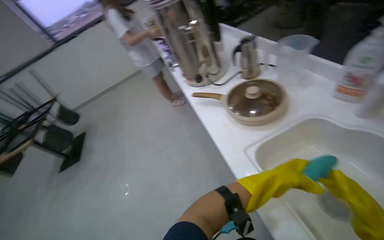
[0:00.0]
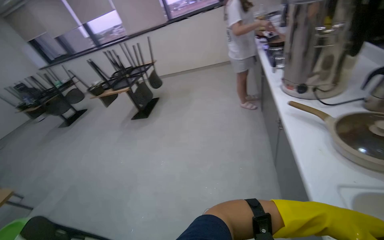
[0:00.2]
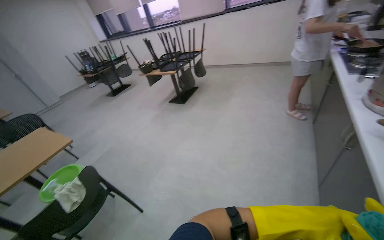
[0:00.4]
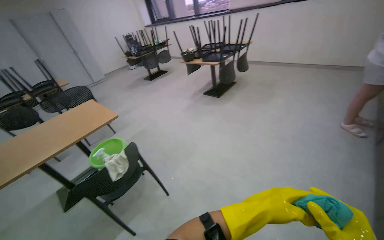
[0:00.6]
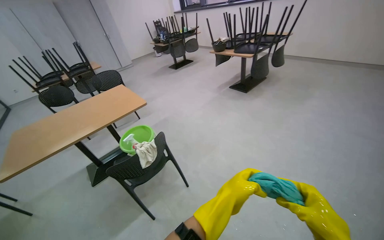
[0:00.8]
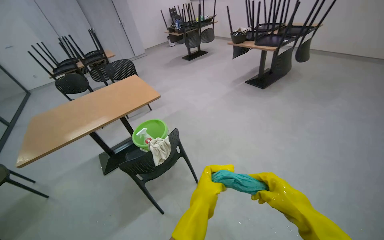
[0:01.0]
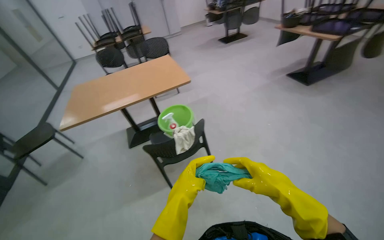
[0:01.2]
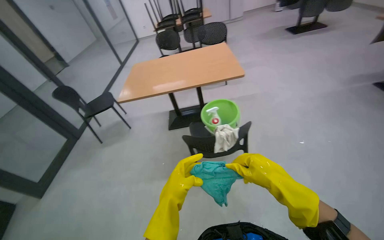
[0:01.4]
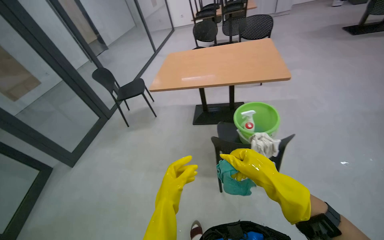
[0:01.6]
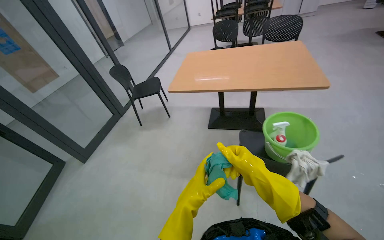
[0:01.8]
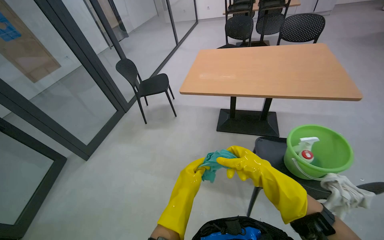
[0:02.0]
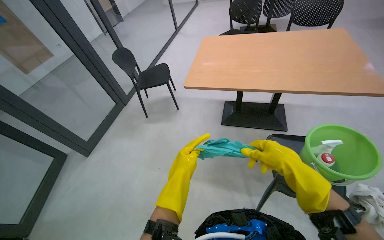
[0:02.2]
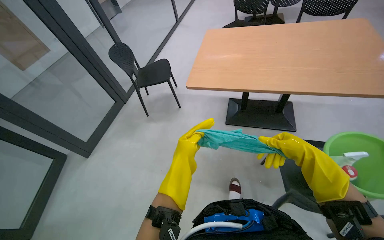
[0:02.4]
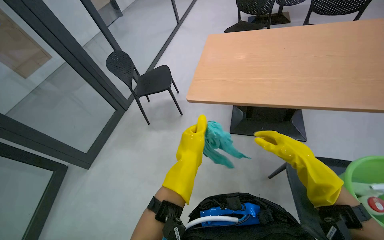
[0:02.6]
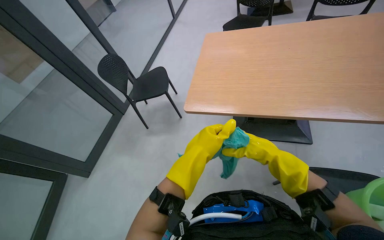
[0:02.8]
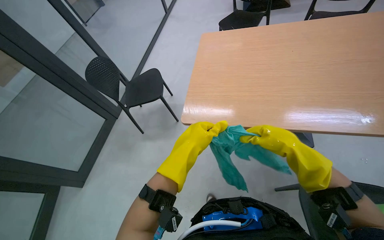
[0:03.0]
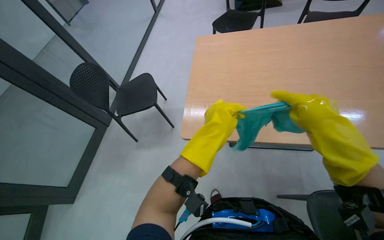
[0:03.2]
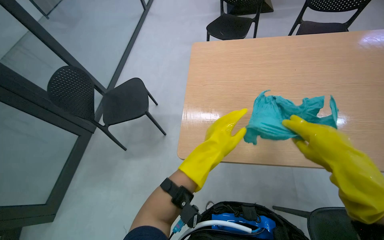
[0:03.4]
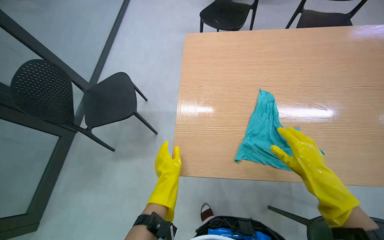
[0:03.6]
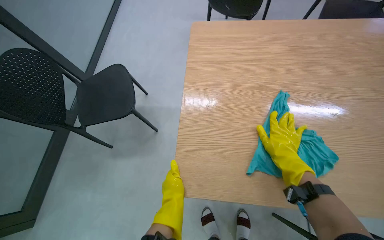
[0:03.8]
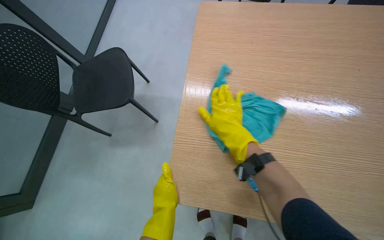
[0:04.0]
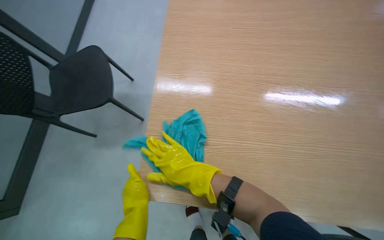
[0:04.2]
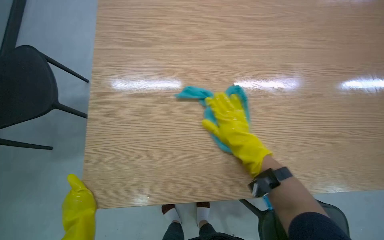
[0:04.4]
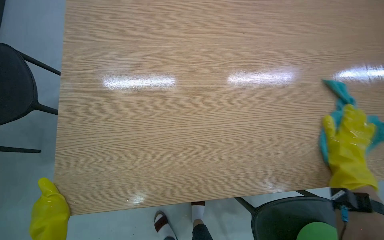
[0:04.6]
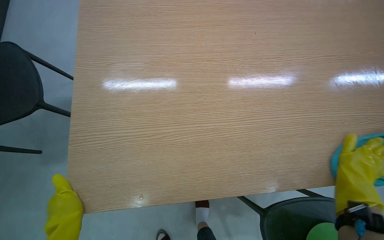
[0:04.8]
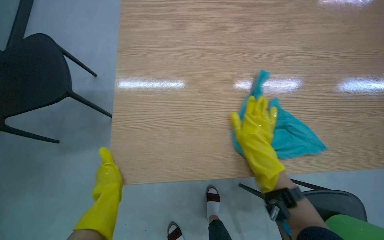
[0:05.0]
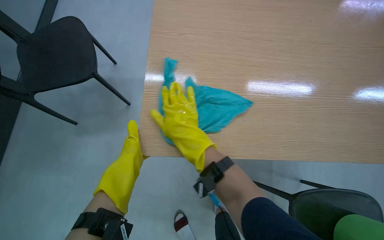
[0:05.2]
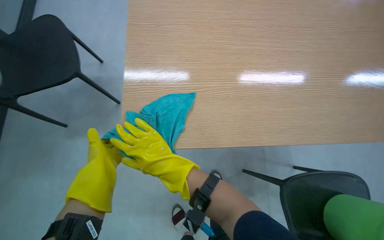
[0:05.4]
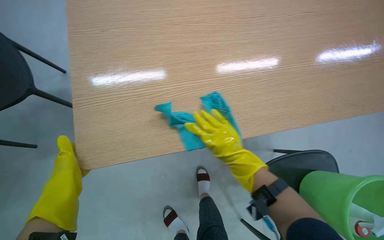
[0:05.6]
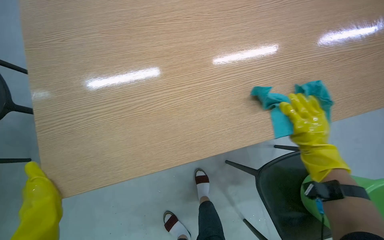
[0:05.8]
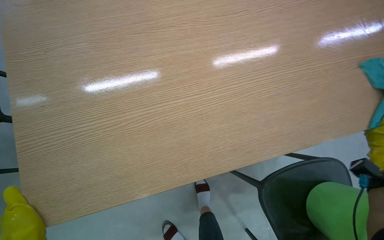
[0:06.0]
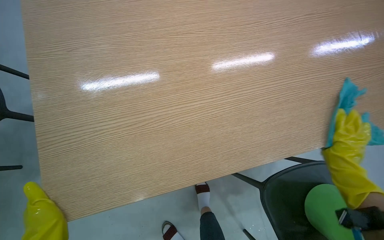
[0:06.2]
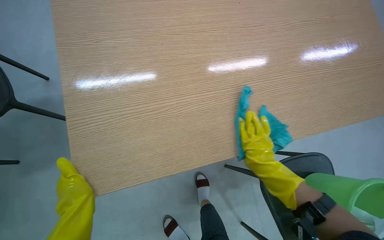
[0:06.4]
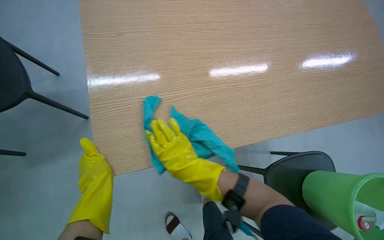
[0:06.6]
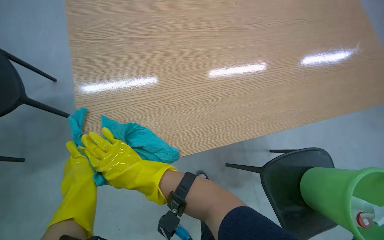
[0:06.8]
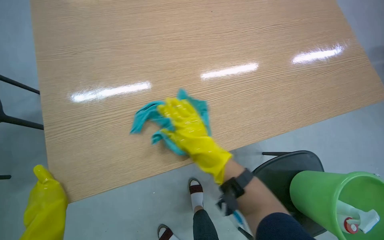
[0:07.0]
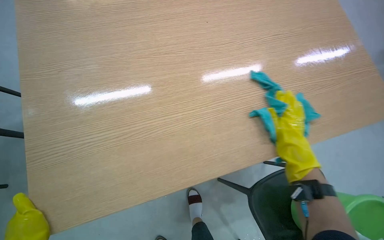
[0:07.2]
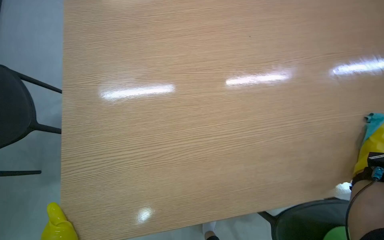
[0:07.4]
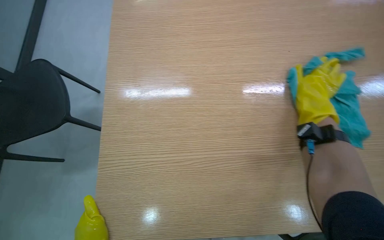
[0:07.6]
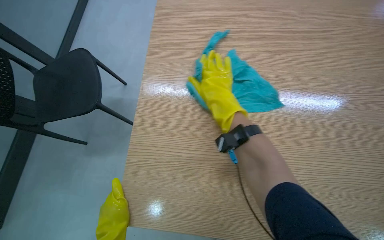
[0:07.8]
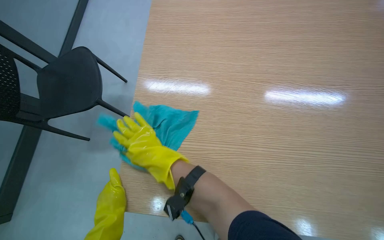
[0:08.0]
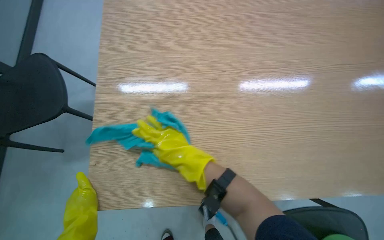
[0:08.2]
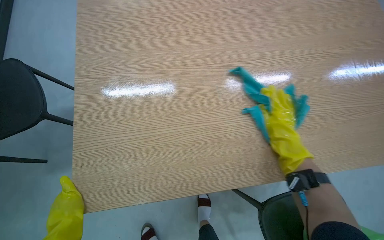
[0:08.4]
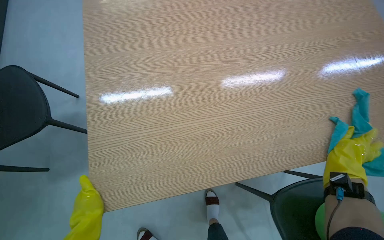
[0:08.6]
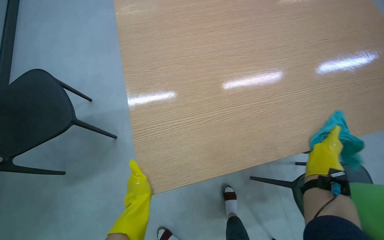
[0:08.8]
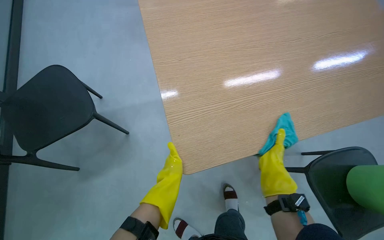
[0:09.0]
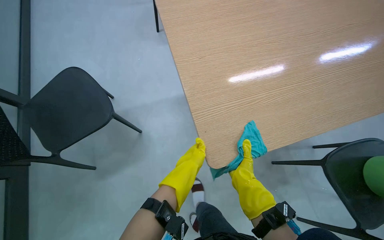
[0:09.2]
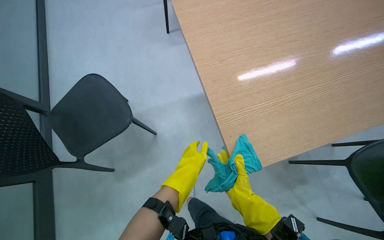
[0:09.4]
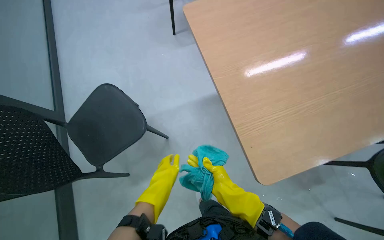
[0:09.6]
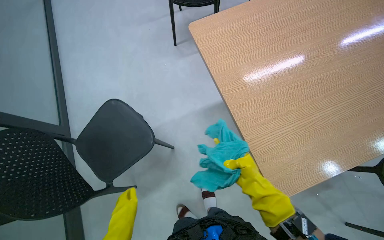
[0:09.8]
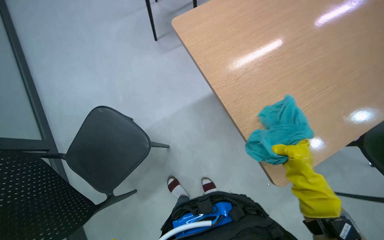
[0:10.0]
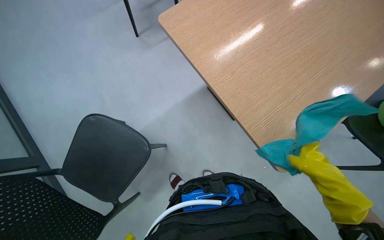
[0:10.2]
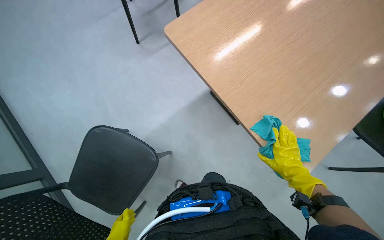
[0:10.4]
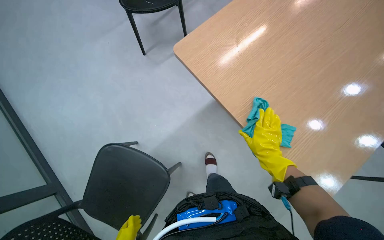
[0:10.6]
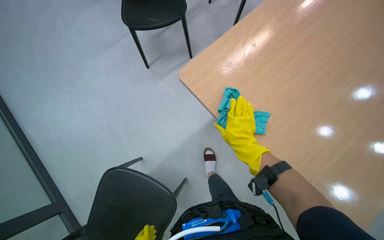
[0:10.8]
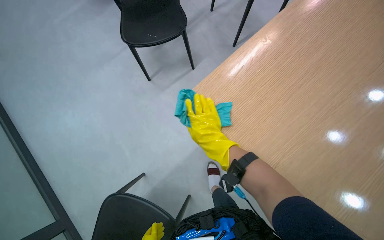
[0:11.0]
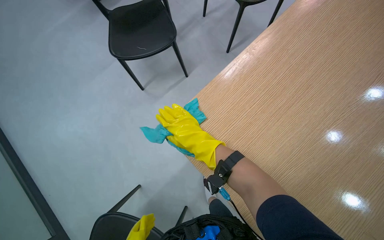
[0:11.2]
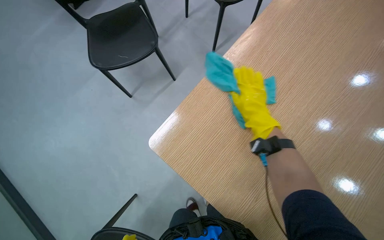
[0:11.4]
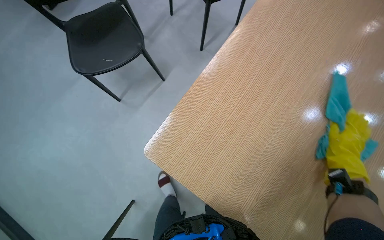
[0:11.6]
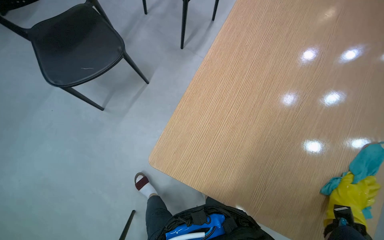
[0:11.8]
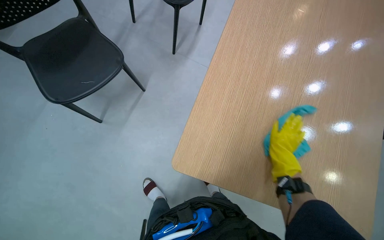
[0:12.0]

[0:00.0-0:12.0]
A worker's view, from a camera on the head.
Job: wiping surfaces.
The whole recording: Cleaning wooden table. The worker wipes the wooden table surface with a blue cleaning cloth.
0:00.0 to 0:01.6: The camera travels some 90 cm. The head rotates some 120 degrees to the left. The wearer looks some 25 degrees further downward.
0:01.6 to 0:03.0: The camera is carried roughly 80 cm. The view tips downward by about 15 degrees.
0:03.0 to 0:04.4: The wearer moves approximately 50 cm. The camera is aimed roughly 15 degrees further to the right. The wearer looks approximately 15 degrees further downward.
0:04.4 to 0:06.0: The right hand swings left and right, roughly 50 cm each way, with 2 reversals.
0:09.0 to 0:10.4: The scene turns some 25 degrees counterclockwise in the picture. The right hand goes left and right, approximately 30 cm each way, reversing 2 times.
0:10.4 to 0:12.0: The wearer looks some 35 degrees further to the right.

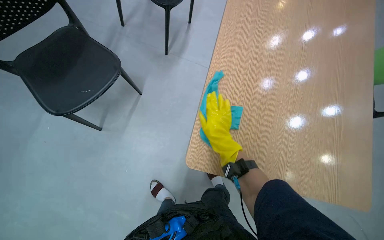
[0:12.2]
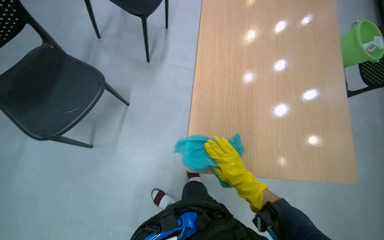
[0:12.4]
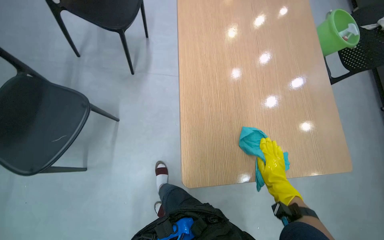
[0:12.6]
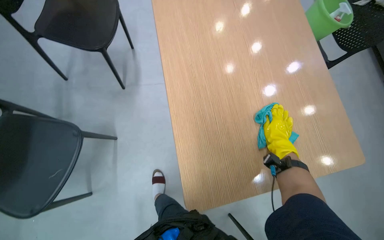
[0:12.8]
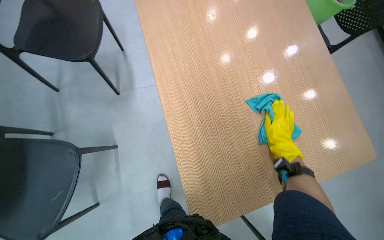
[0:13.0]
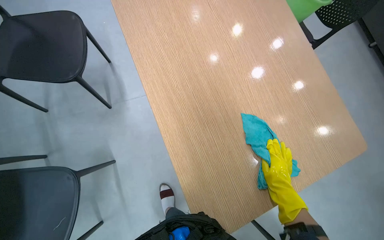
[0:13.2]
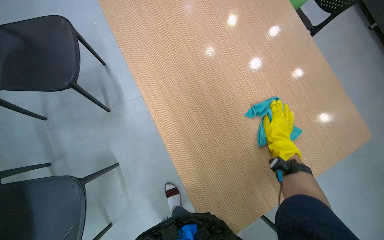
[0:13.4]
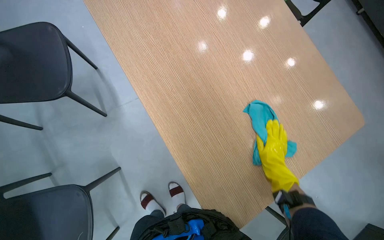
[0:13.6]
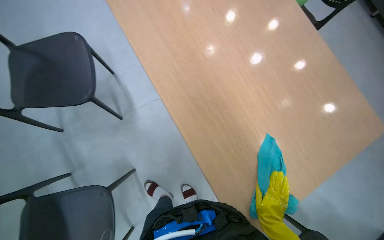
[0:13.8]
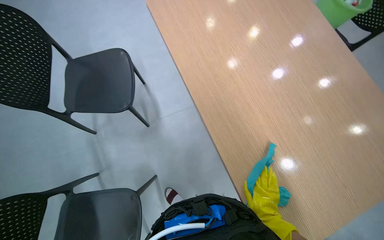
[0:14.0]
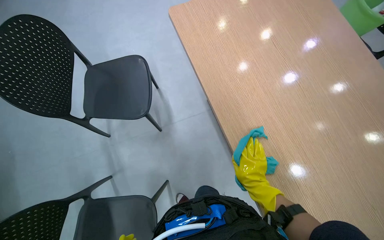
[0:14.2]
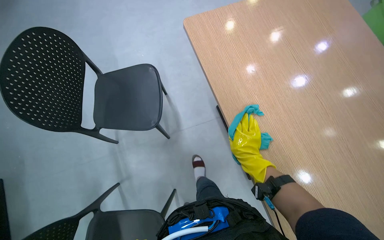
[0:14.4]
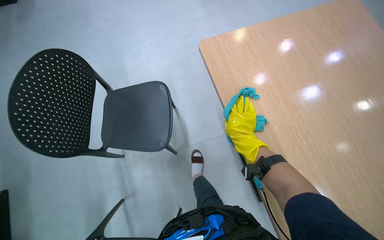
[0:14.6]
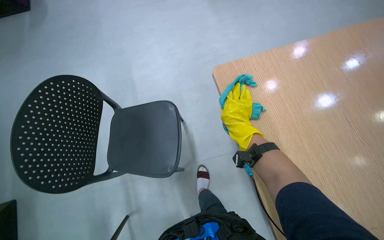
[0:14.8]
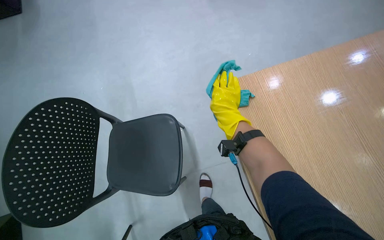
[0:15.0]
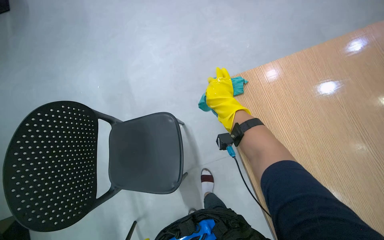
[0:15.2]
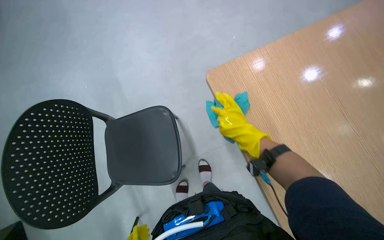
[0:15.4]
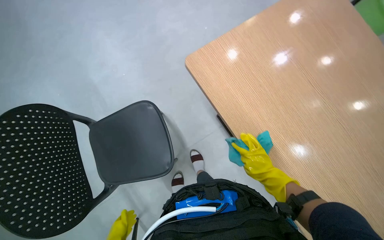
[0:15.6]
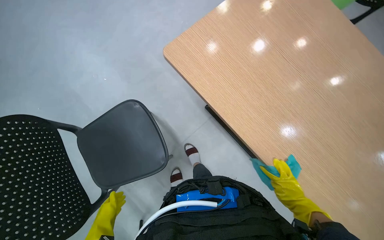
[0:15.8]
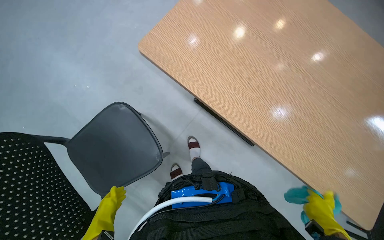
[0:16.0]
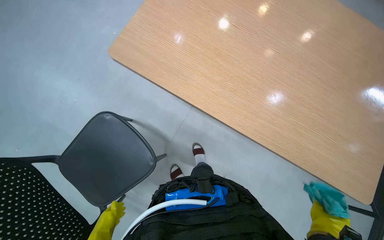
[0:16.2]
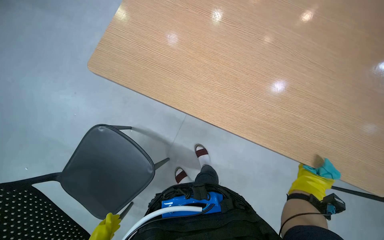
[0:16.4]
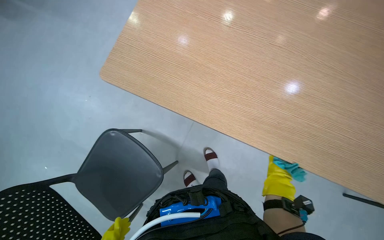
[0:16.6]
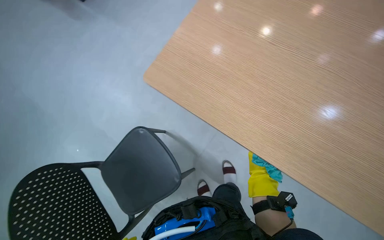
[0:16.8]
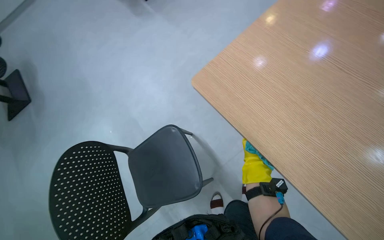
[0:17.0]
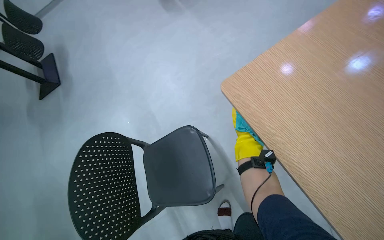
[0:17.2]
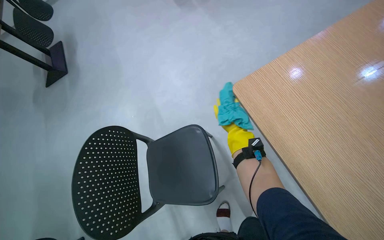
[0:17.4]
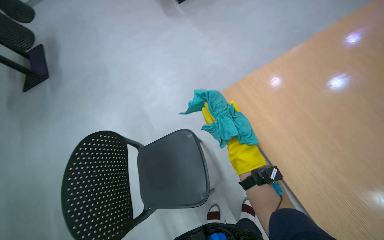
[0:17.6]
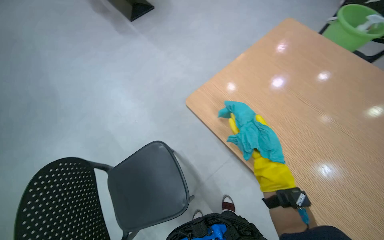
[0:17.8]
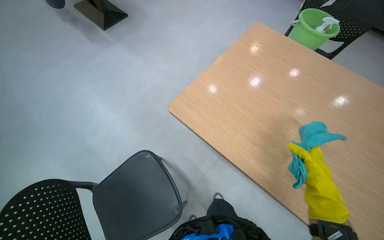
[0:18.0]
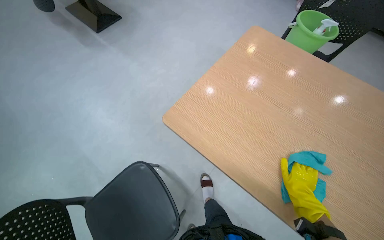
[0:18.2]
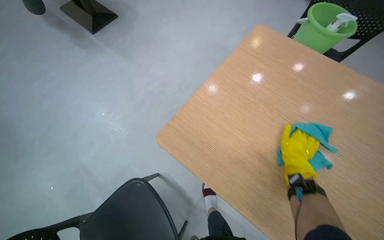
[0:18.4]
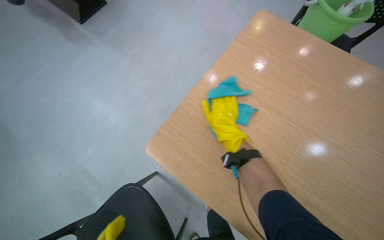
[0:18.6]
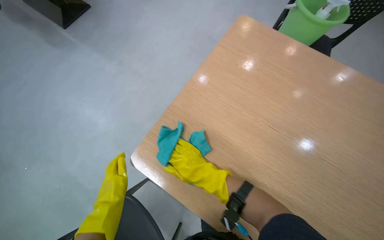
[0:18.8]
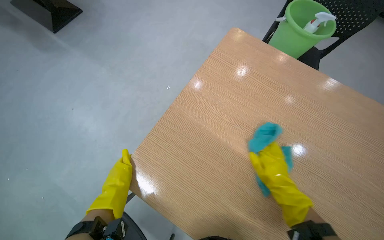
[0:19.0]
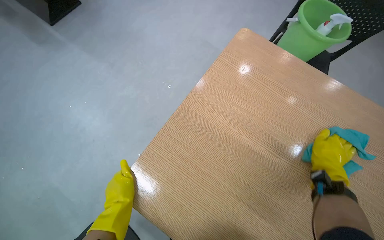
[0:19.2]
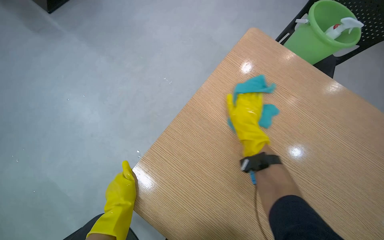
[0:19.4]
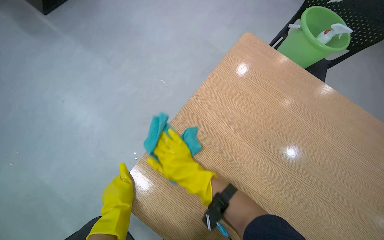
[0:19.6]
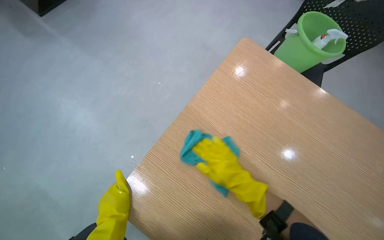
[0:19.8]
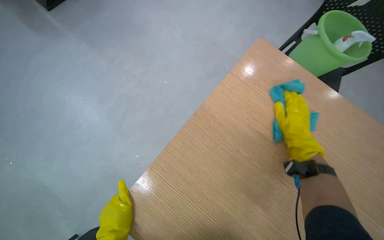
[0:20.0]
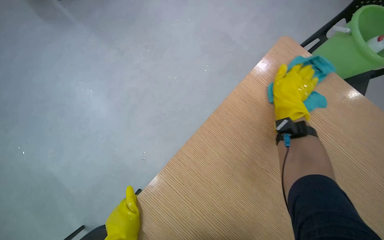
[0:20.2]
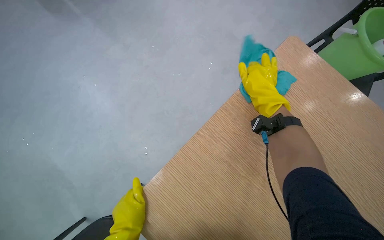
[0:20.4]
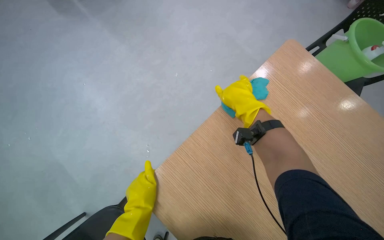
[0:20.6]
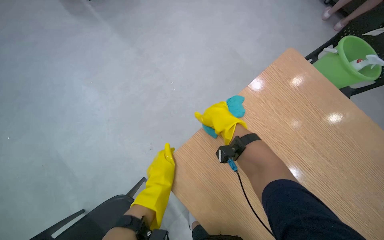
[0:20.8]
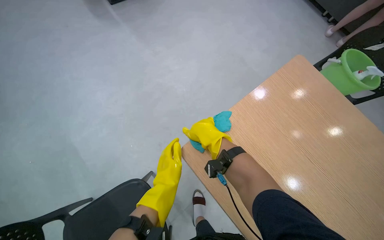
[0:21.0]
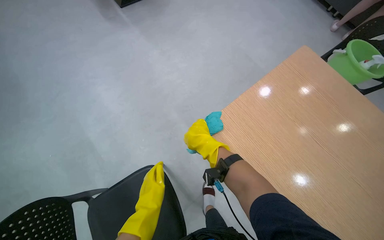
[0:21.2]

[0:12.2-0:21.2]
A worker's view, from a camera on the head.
Job: wiping surfaces.
The whole recording: Cleaning wooden table. The worker wipes the wooden table surface with a blue cleaning cloth.
0:12.2 to 0:13.8: Everything in view rotates approximately 45 degrees counterclockwise.
0:13.8 to 0:15.2: The wearer moves approximately 60 cm.
0:15.2 to 0:16.6: The head rotates about 40 degrees to the right.
0:18.2 to 0:19.8: The right hand moves left and right over approximately 40 cm, changing direction 3 times.
0:19.8 to 0:21.2: The right hand is displaced up the picture by approximately 25 cm, and travels to the right and back again, roughly 20 cm each way.
